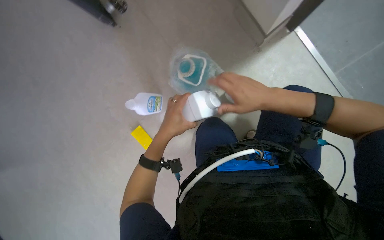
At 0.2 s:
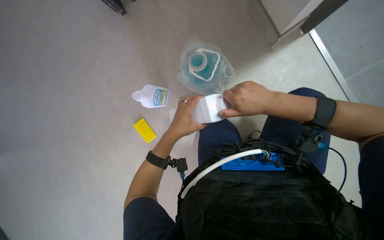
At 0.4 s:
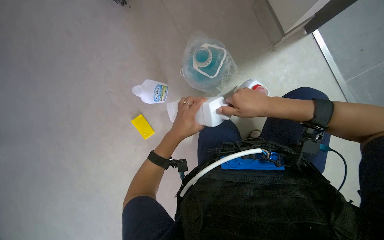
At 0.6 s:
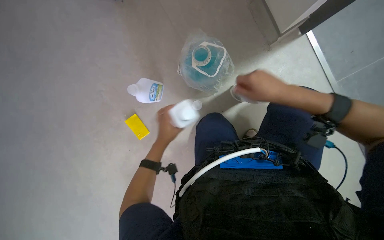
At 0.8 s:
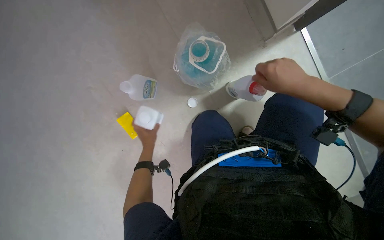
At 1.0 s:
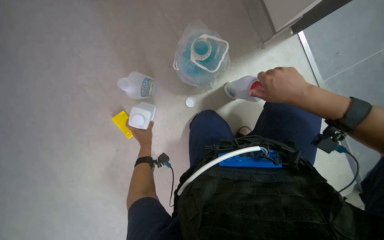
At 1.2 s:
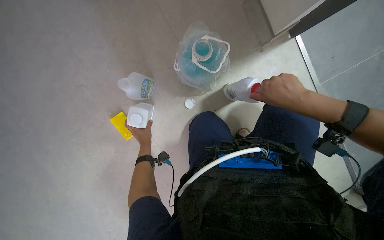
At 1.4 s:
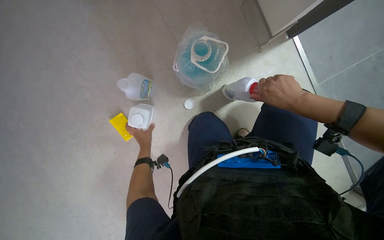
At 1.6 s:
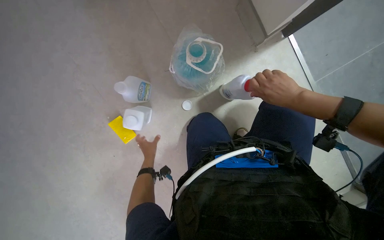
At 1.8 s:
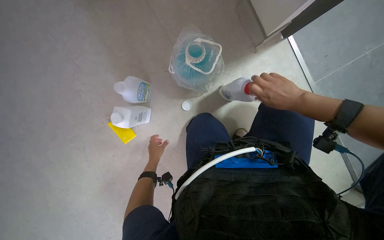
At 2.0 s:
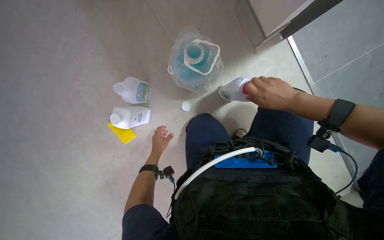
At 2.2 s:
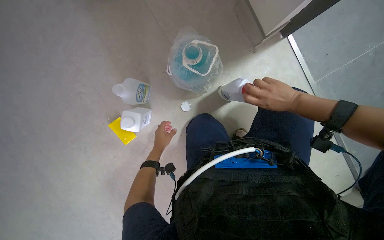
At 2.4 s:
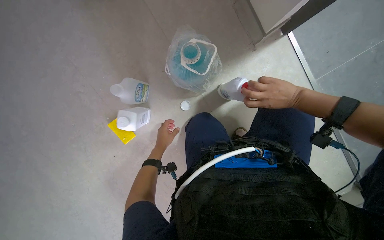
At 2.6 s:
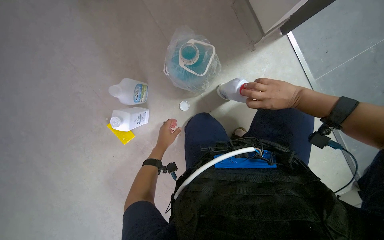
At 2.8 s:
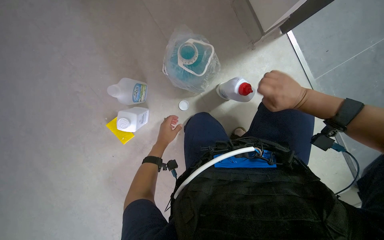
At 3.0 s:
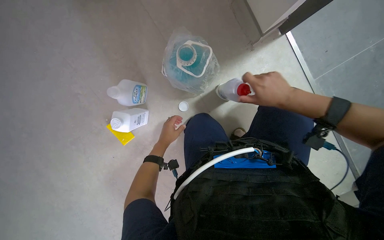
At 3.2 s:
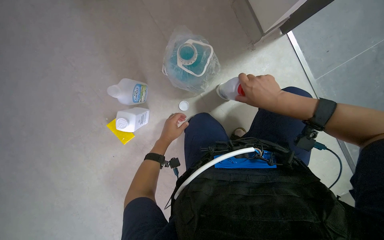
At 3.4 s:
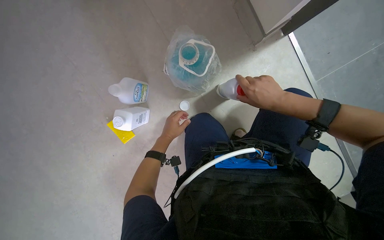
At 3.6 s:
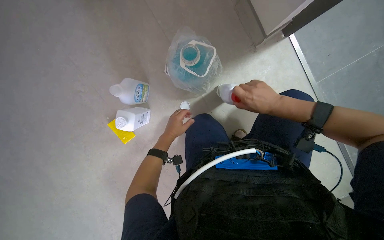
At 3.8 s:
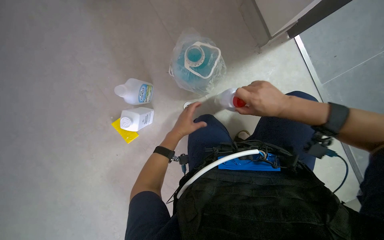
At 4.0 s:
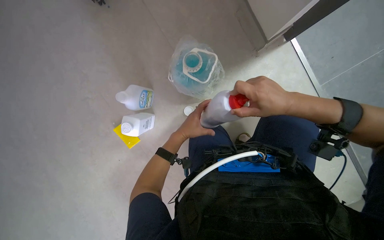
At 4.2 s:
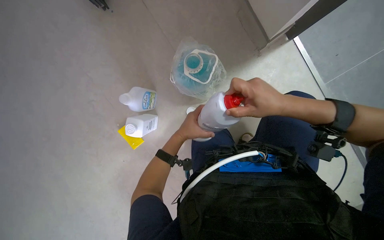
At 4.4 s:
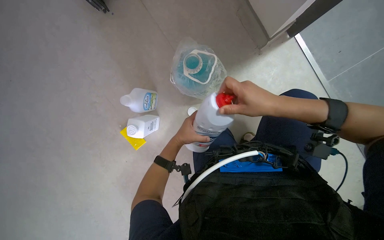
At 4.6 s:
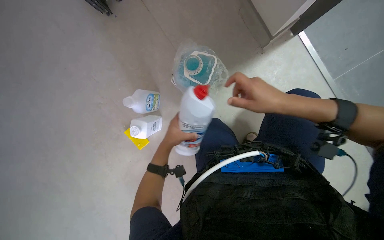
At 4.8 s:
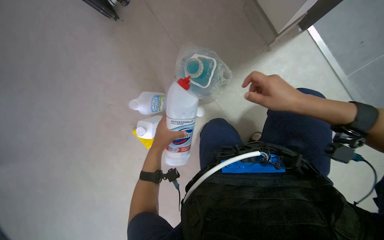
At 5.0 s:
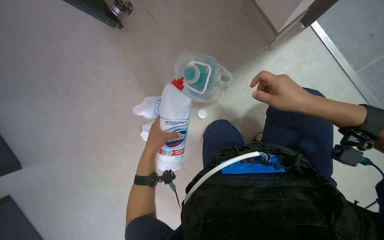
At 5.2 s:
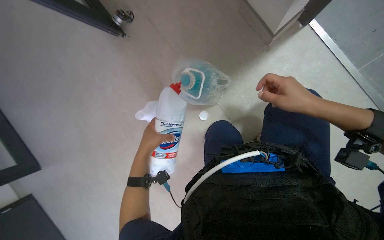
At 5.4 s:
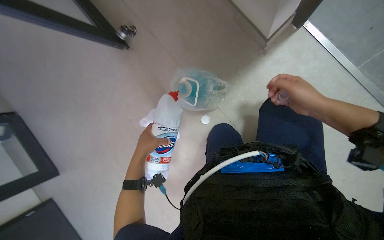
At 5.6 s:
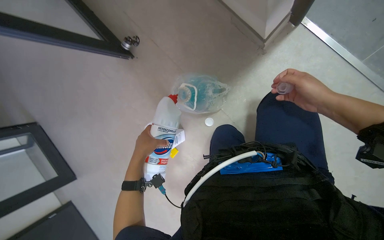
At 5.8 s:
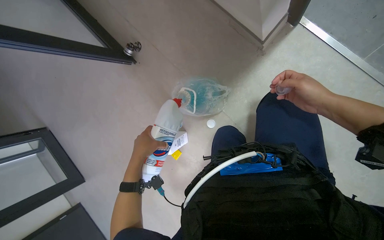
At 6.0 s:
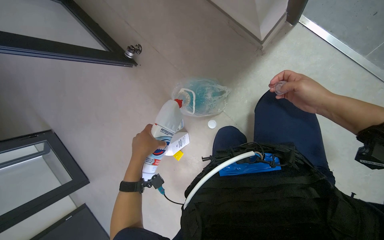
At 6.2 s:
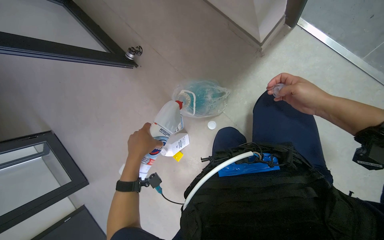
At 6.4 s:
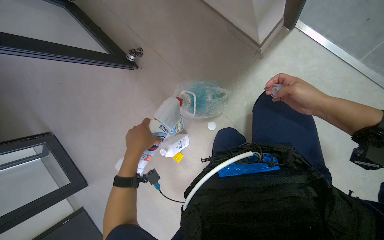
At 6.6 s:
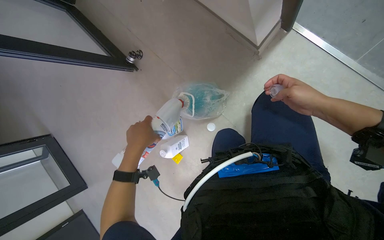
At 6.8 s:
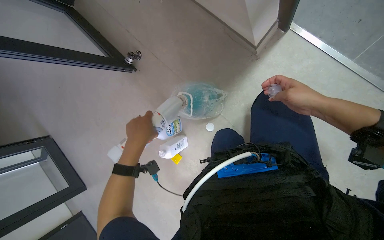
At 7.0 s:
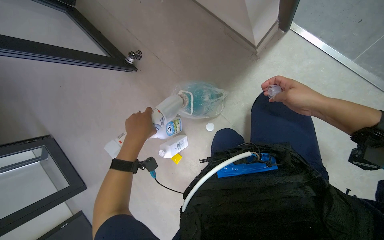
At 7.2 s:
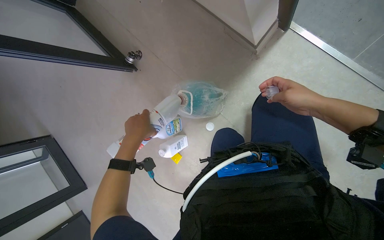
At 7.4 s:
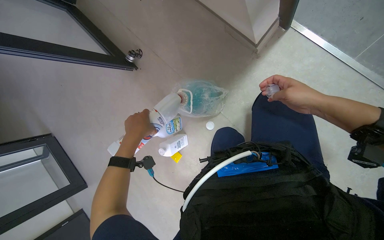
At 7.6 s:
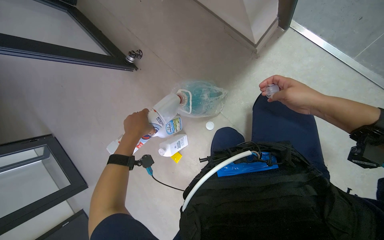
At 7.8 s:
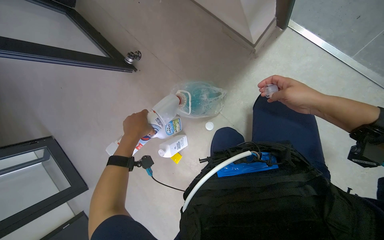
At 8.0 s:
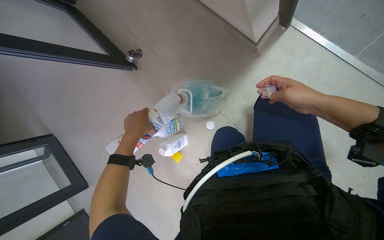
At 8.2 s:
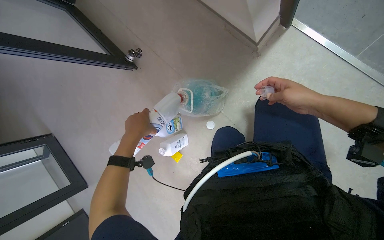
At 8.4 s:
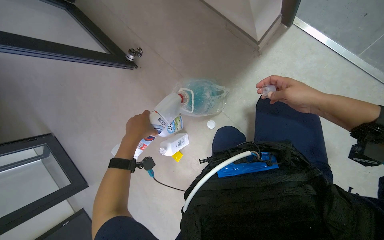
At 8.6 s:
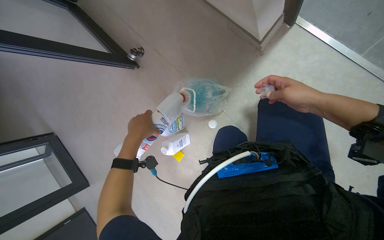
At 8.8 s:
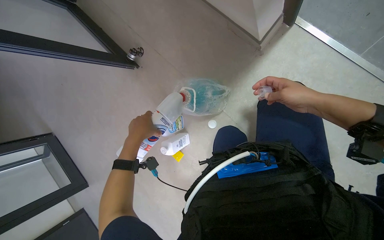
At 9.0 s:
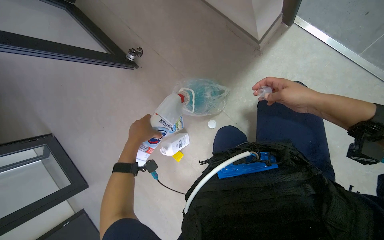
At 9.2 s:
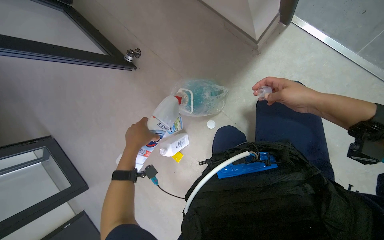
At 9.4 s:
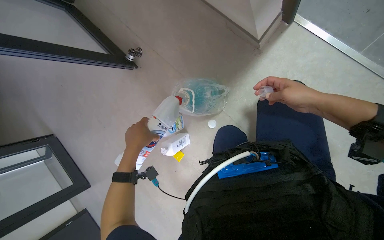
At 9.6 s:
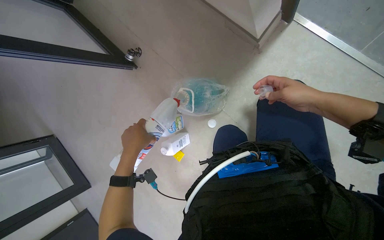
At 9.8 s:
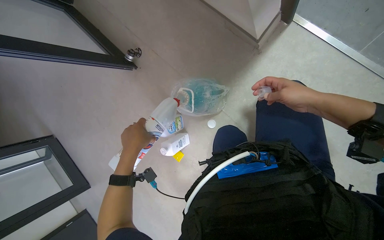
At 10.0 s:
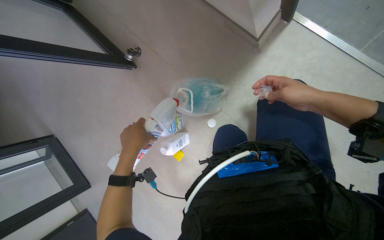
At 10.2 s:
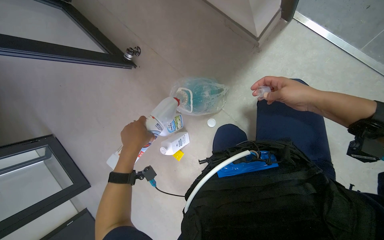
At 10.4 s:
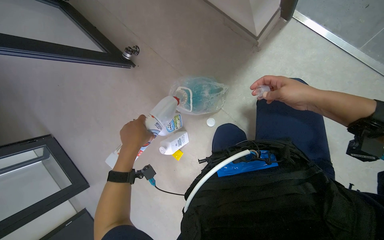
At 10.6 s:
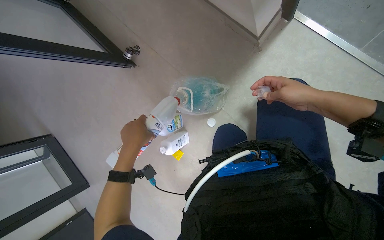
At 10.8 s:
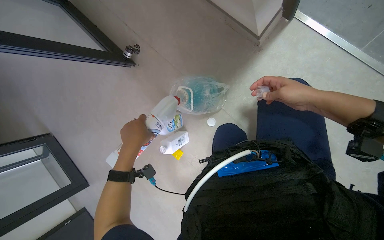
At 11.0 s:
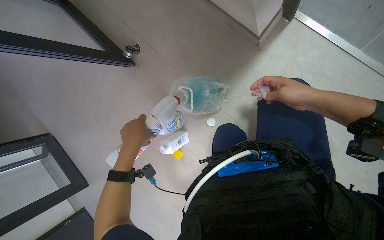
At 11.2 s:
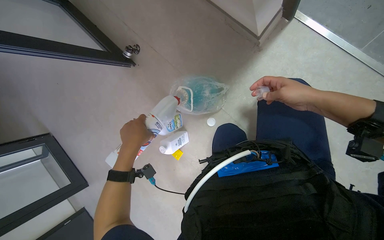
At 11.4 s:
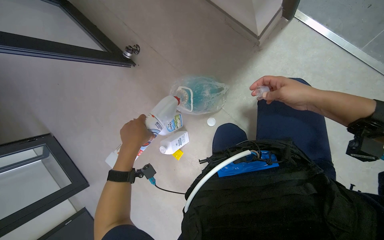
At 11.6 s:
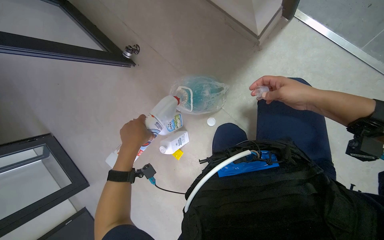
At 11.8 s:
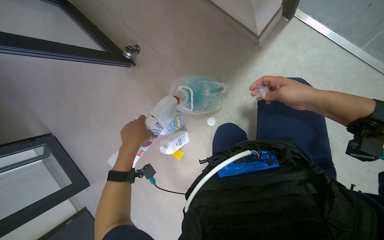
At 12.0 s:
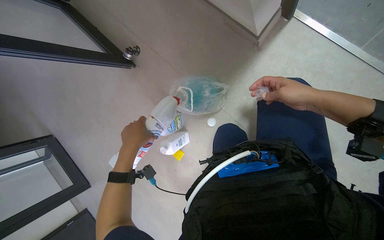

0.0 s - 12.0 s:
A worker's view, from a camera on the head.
Job: preparing cleaning supplies.
The whole recording: Preparing cleaning solution. The worker pours various cleaning liquids into containers to prepare a cleaning solution.
0.0 s - 1.6 s: The right hand is displaced to the right by roughly 10 cm; the left hand heads farther from the camera and down the picture, covering some 25 cm.
1.6 s - 3.0 s: The hands stay close to where they were, moving slightly.
3.0 s - 4.4 s: The right hand shifts about 10 cm to the left. Meanwhile the left hand moves nearer to the camera, approximately 15 cm.
4.4 s - 6.0 s: The view pans to the left by some 20 degrees. The left hand is displaced nearer to the camera and to the left by about 20 cm; the right hand is displaced to the right by approximately 15 cm.
6.0 s - 10.4 s: The hands work in one place, with small movements.
10.4 s - 12.0 s: The hands keep their place.

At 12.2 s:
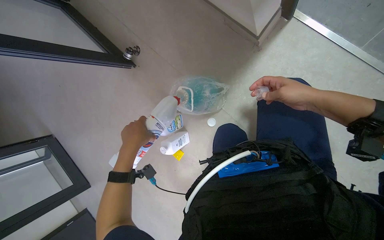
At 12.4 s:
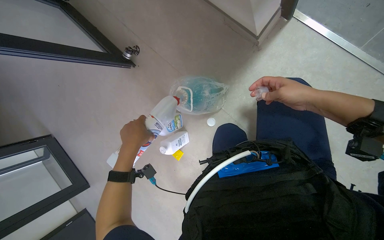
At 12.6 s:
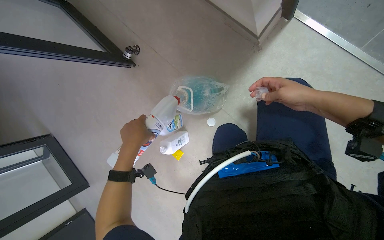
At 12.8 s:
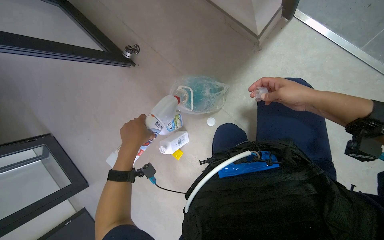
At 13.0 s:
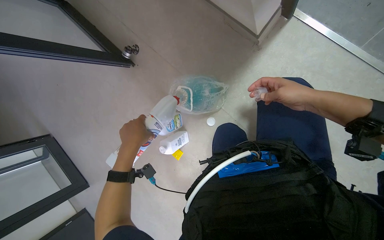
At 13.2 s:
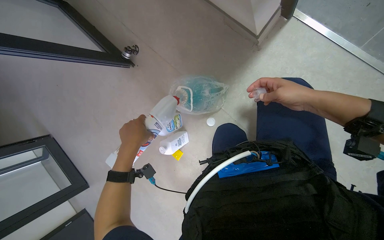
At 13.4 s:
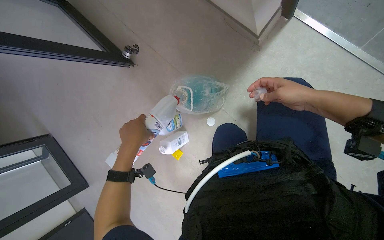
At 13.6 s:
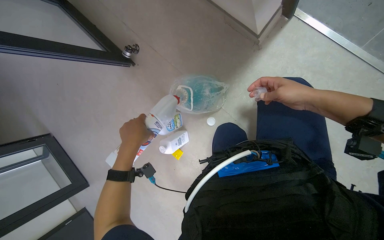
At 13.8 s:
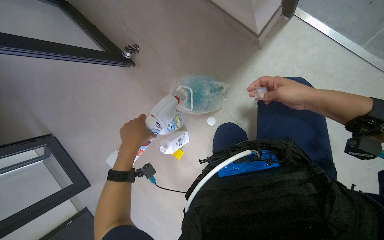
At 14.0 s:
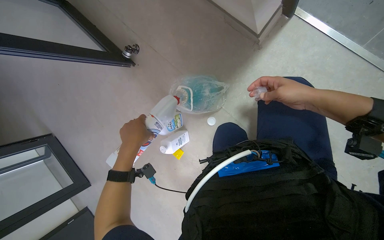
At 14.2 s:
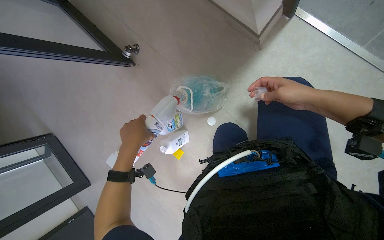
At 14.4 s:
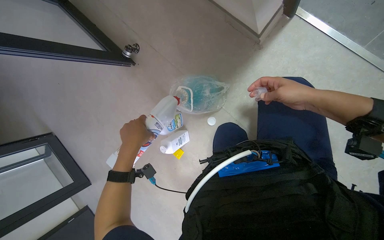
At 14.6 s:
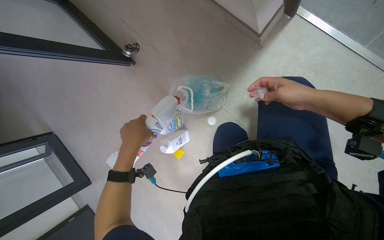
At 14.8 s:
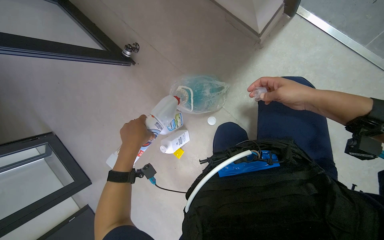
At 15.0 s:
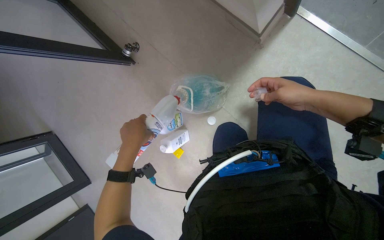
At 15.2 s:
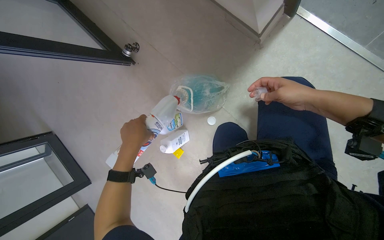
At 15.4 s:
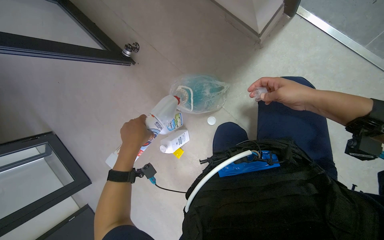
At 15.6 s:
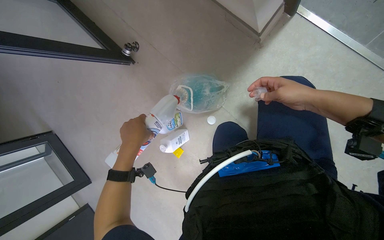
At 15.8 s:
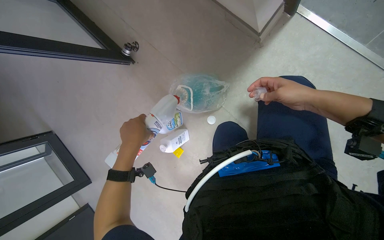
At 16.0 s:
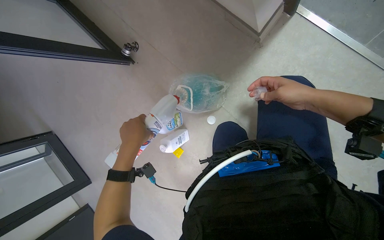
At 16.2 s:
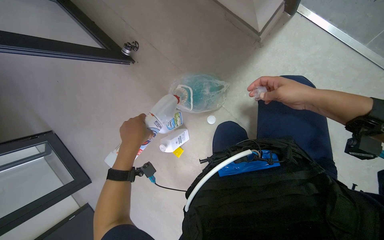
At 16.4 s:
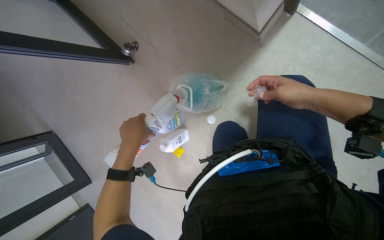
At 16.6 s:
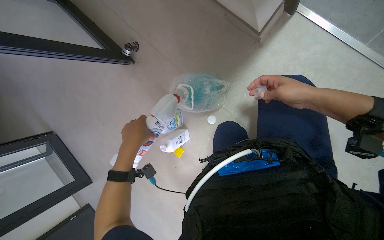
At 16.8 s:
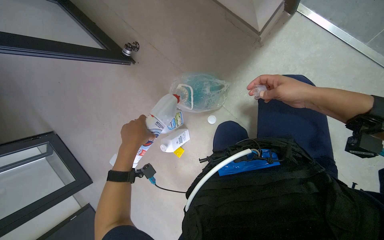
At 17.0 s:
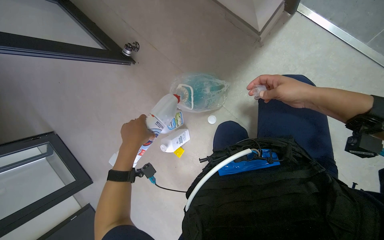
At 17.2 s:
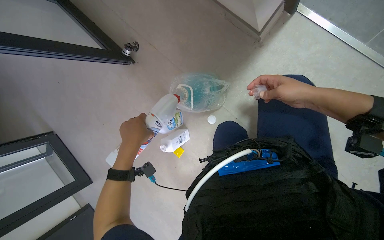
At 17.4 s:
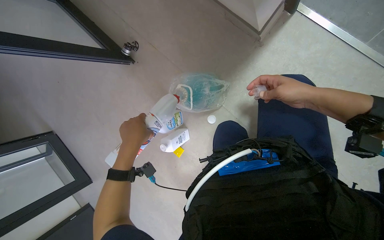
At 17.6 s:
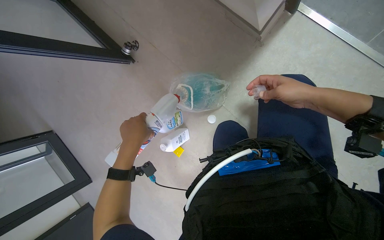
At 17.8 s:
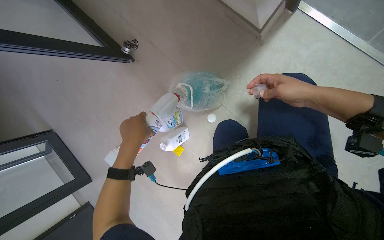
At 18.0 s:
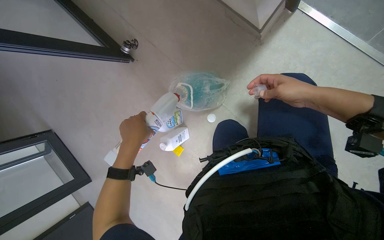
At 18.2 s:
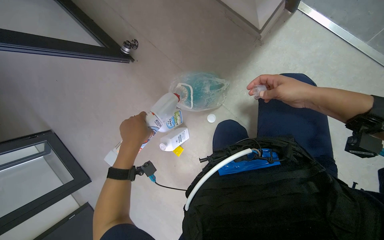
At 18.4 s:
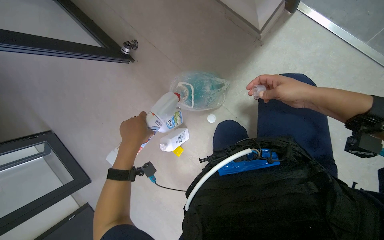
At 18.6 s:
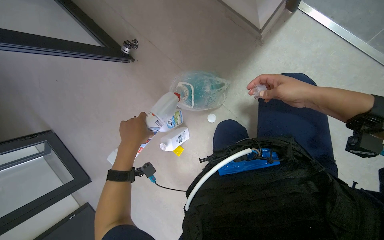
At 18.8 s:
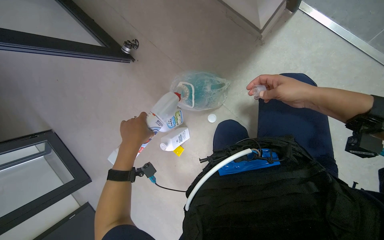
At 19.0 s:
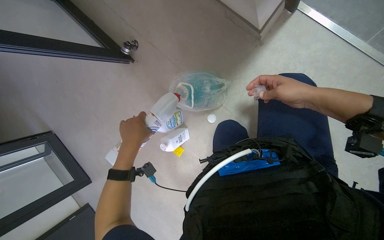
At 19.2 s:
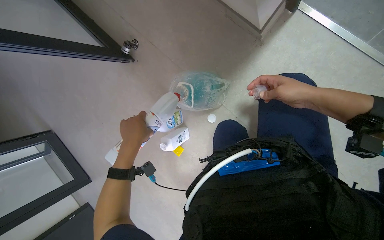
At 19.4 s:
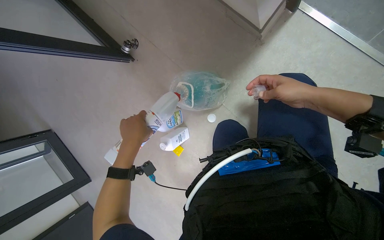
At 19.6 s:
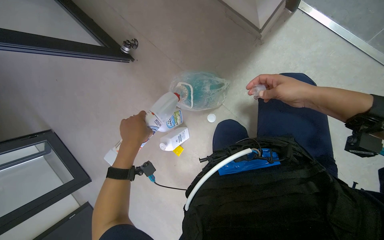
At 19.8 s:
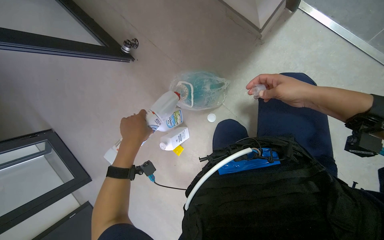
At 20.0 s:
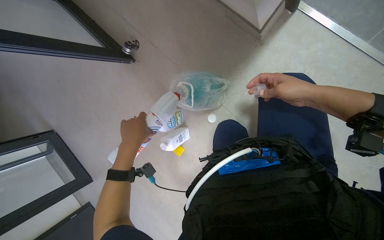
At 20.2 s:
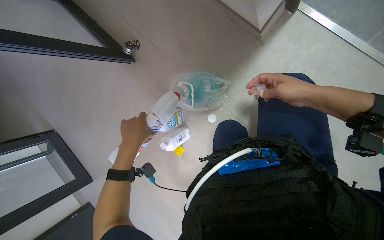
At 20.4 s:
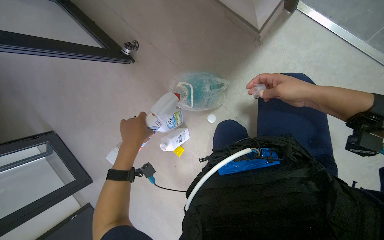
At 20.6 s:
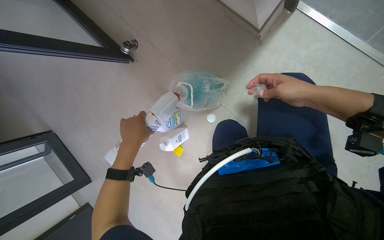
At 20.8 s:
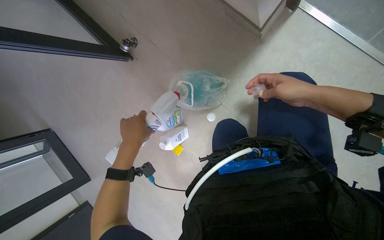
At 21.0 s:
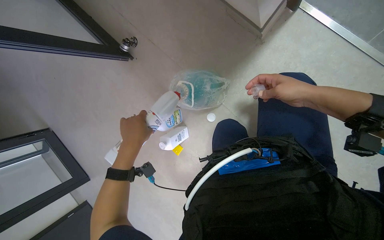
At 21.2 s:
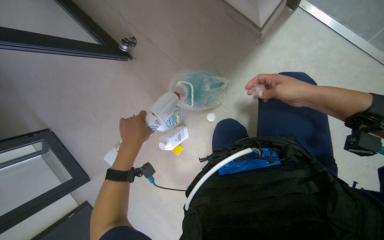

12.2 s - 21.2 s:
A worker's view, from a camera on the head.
Job: preparing cleaning supplies.
The whole recording: Preparing cleaning solution. The worker pours various cleaning liquids into containers to prepare a cleaning solution.
12.2 s - 13.8 s: The hands keep their place.
13.8 s - 19.8 s: The hands are busy where they are.
19.8 s - 21.2 s: The hands keep their place.
